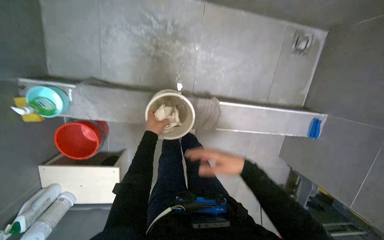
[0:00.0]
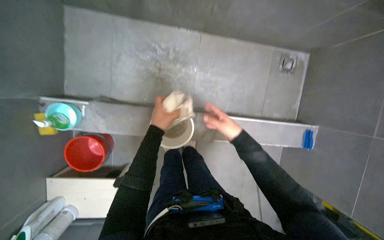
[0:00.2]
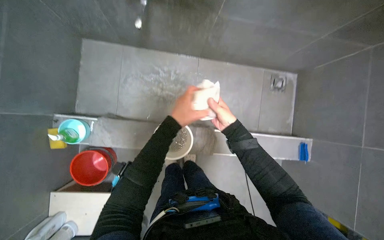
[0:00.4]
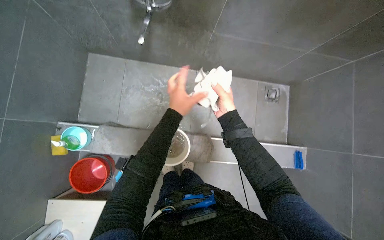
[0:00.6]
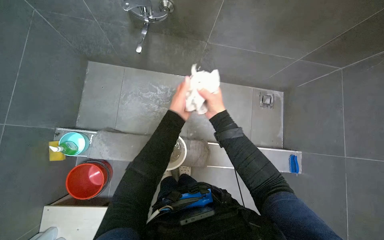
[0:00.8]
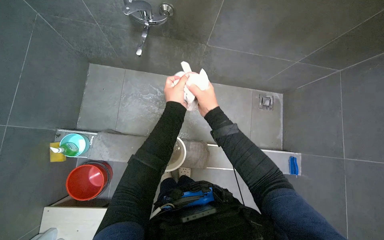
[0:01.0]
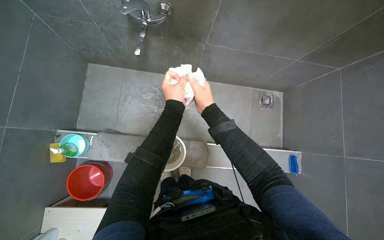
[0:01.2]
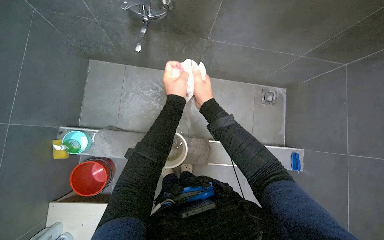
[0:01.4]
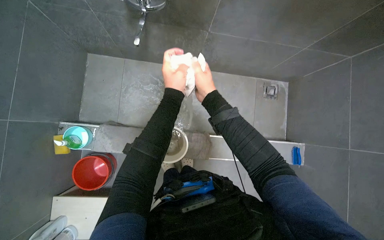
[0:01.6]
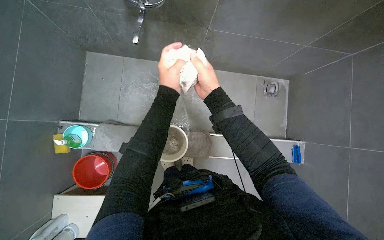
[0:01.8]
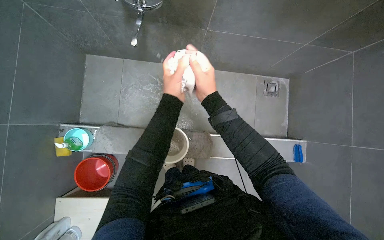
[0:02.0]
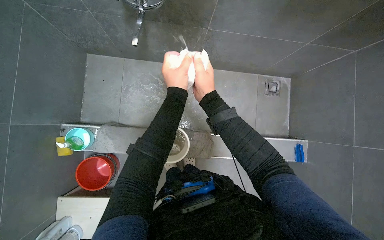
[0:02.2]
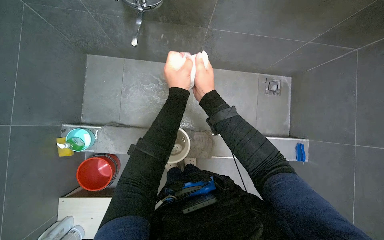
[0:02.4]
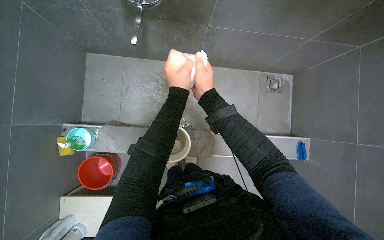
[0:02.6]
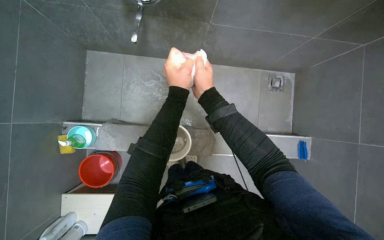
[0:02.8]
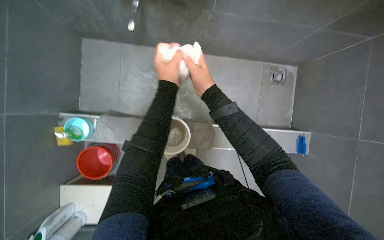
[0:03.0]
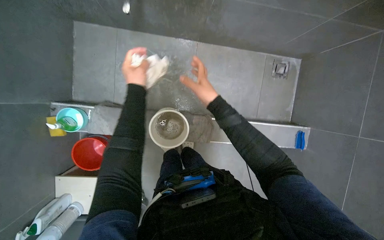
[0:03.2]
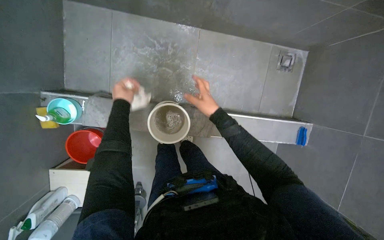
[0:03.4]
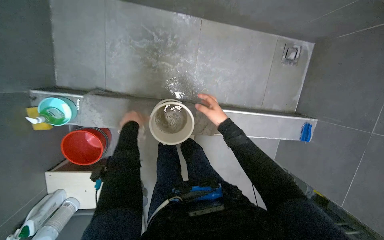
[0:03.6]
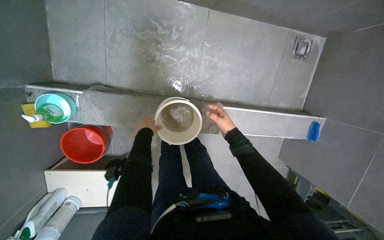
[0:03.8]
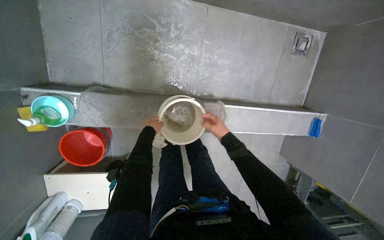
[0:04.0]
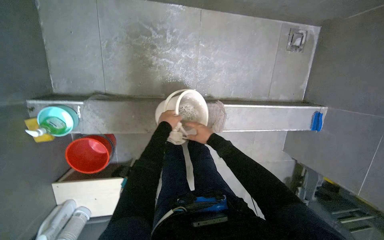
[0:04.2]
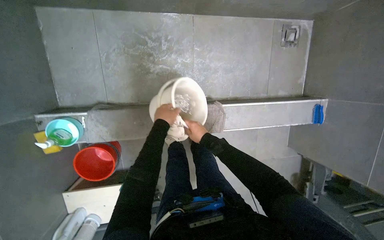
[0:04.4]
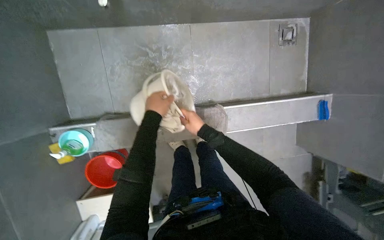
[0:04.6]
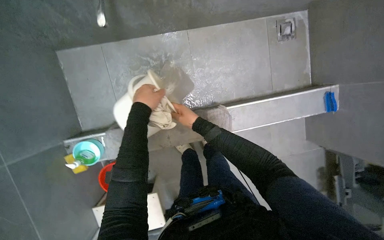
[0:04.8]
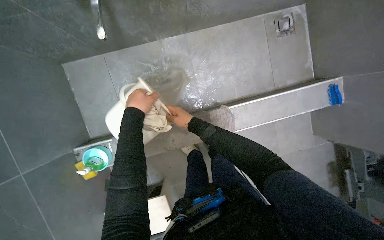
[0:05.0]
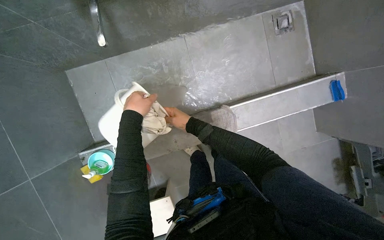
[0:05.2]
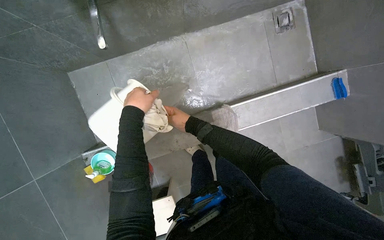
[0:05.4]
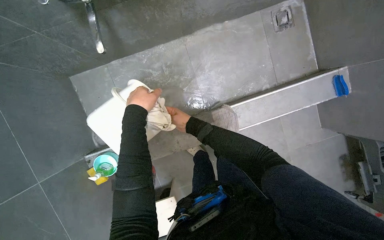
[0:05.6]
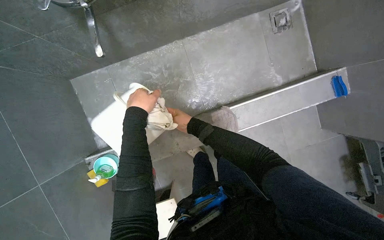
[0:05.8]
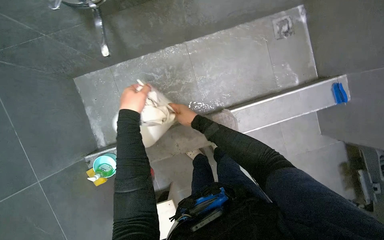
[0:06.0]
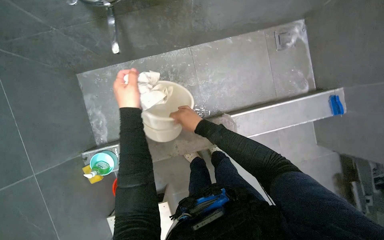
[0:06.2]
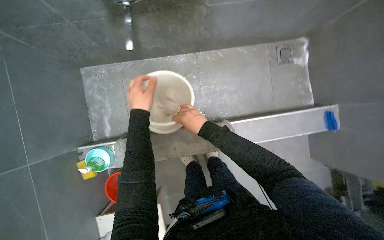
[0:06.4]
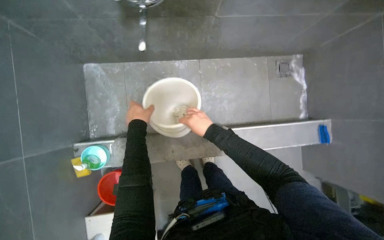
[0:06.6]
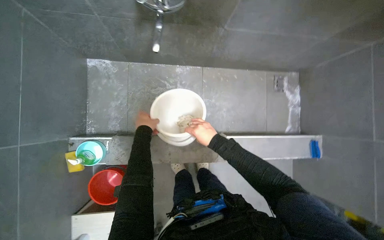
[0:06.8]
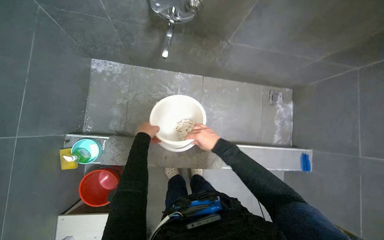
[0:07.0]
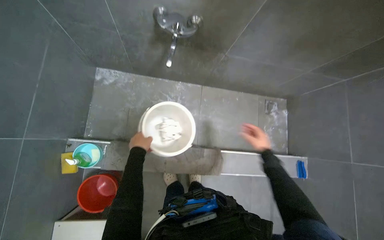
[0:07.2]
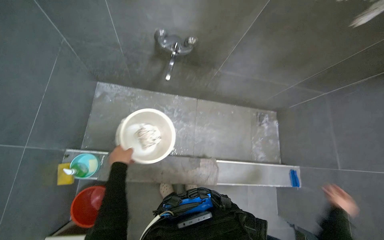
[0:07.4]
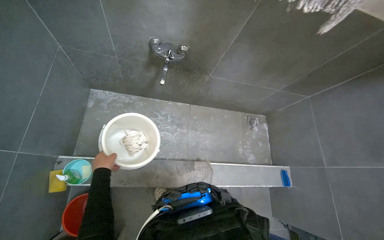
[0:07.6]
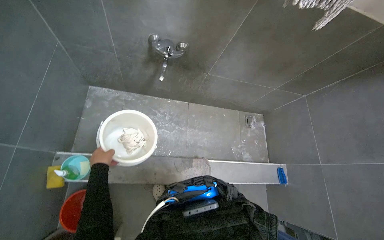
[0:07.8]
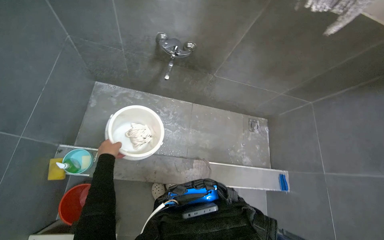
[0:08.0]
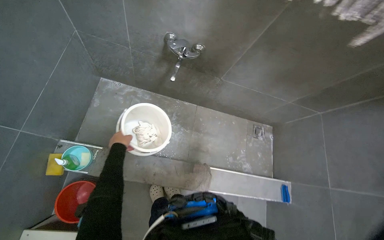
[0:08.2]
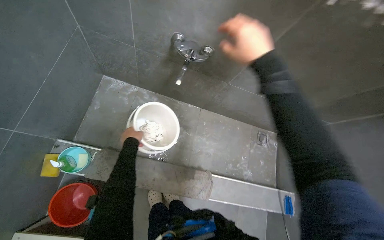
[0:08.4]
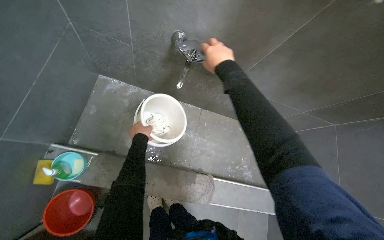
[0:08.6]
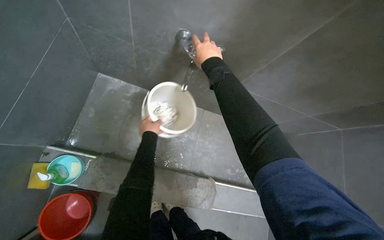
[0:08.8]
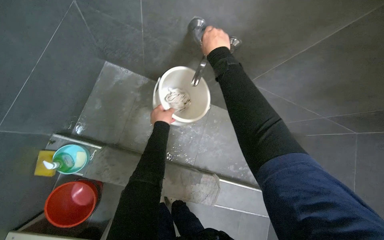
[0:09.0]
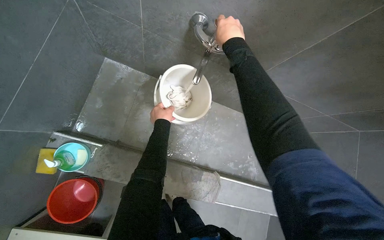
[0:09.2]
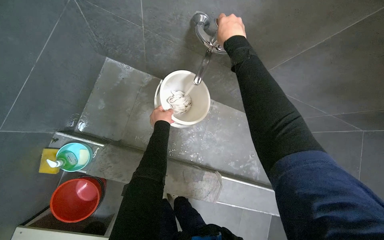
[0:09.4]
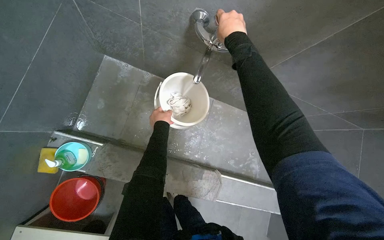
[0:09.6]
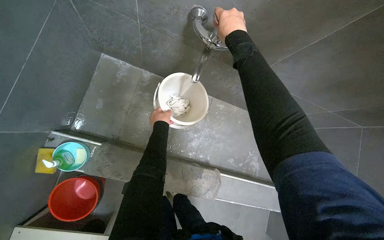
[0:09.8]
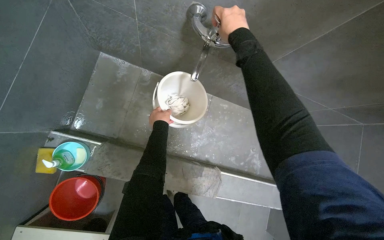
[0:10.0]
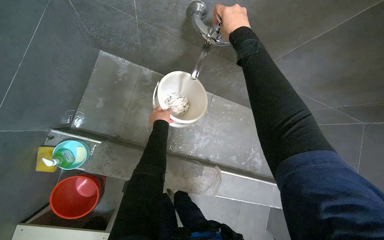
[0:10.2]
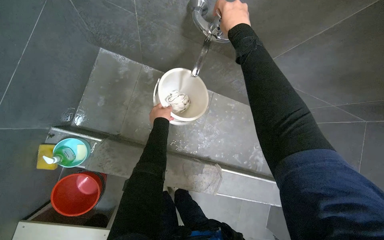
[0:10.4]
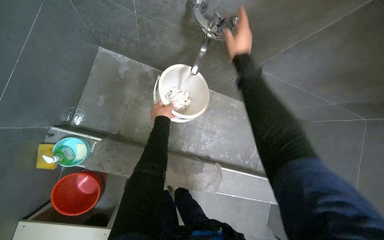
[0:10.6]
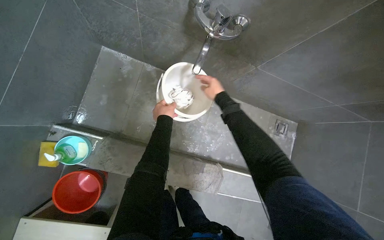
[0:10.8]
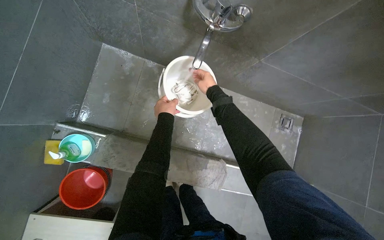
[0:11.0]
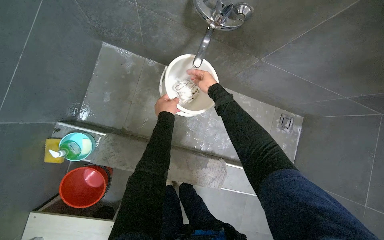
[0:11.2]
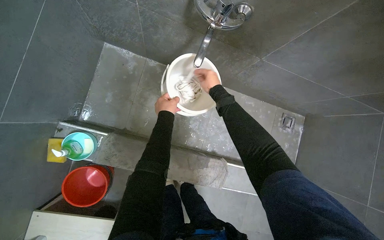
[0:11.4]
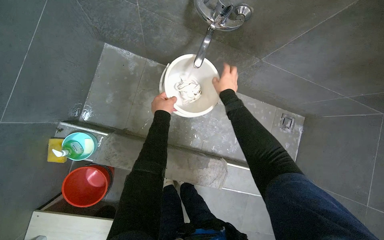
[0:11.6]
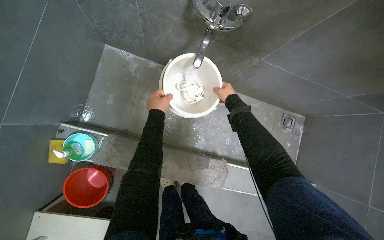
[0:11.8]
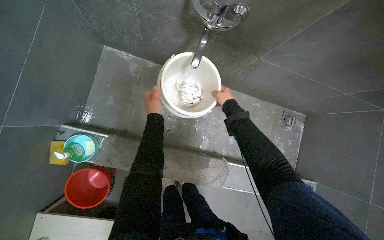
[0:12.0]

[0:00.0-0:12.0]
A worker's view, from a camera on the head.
Job: preparing cleaning supplies.
The whole recording: Preparing cleaning solution in bucket. The worker prepares cleaning solution by wringing a cloth, filling a bucket with water, and adding cleaning liquid.
0:00.0 to 0:01.6: The camera pitches upward, by some 20 degrees. The right hand shifts roughly 30 cm up the picture, while the left hand travels nearer to the camera, up the picture and to the right by approximately 40 cm.
0:01.6 to 0:03.0: The hands are busy where they are.
0:03.0 to 0:04.4: The left hand travels farther from the camera and to the left by roughly 30 cm, while the right hand goes approximately 35 cm farther from the camera and down the picture.
0:04.4 to 0:06.0: The left hand moves nearer to the camera and to the left, approximately 25 cm. Meanwhile the right hand heads up the picture, covering roughly 10 cm.
0:06.0 to 0:07.6: The view swings approximately 15 degrees to the right. The view tilts some 25 degrees upward. The left hand moves down the picture and to the left, some 30 cm.
0:07.6 to 0:09.0: The left hand heads up the picture and to the right, covering some 25 cm.
0:10.4 to 0:12.0: The right hand travels farther from the camera and down the picture by approximately 35 cm.

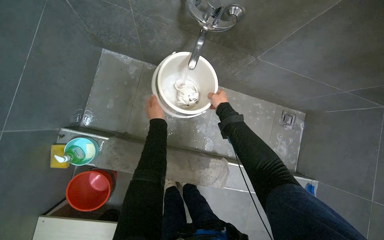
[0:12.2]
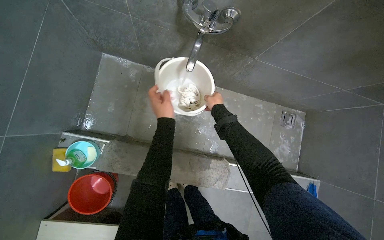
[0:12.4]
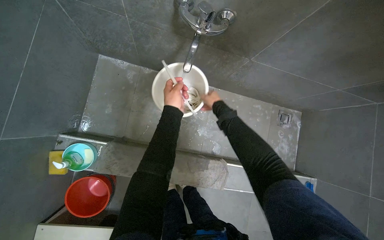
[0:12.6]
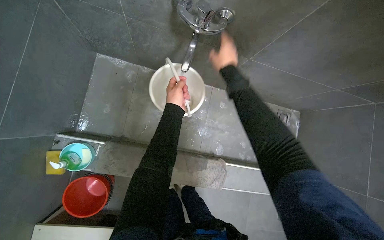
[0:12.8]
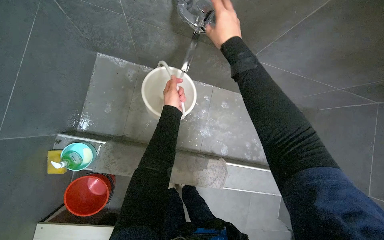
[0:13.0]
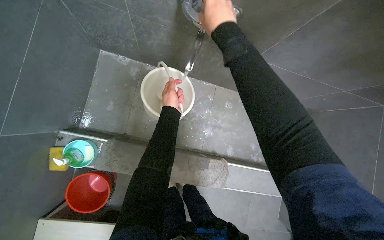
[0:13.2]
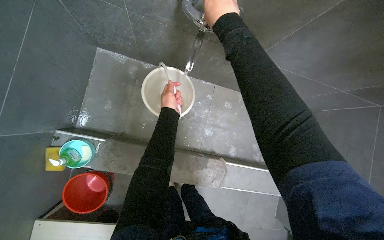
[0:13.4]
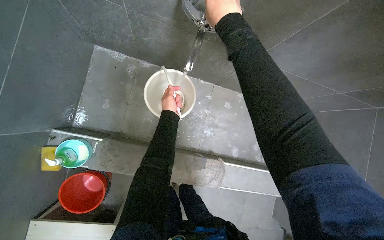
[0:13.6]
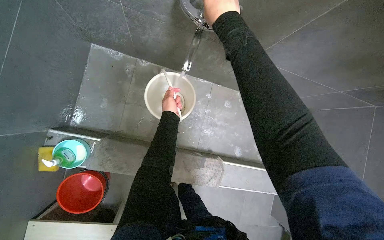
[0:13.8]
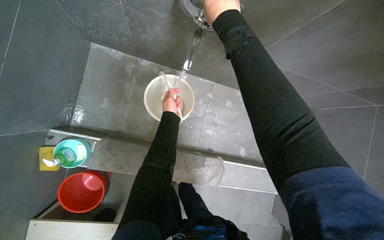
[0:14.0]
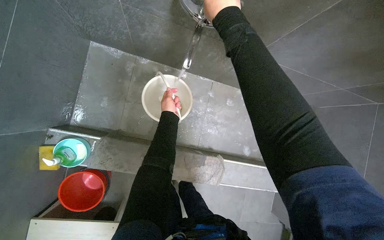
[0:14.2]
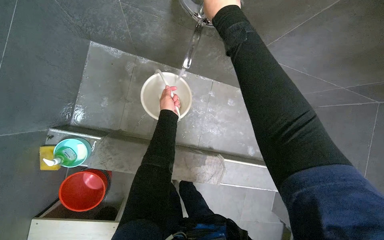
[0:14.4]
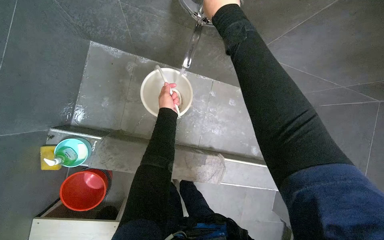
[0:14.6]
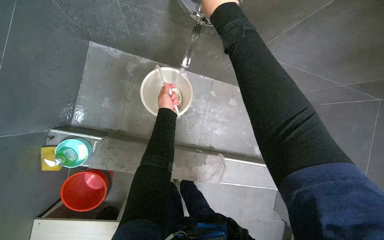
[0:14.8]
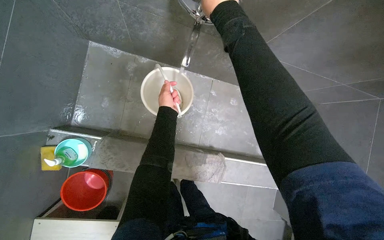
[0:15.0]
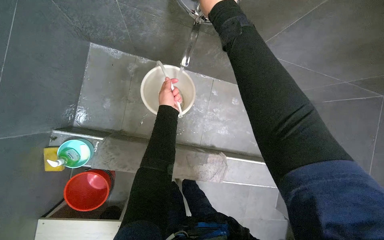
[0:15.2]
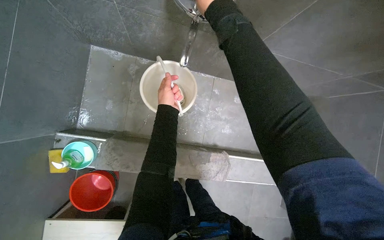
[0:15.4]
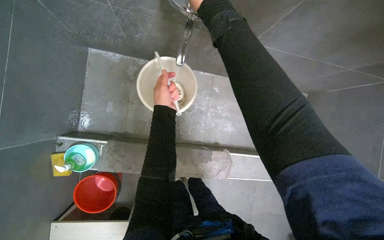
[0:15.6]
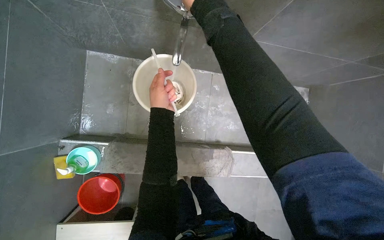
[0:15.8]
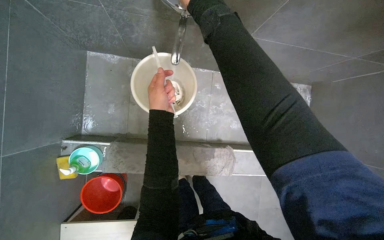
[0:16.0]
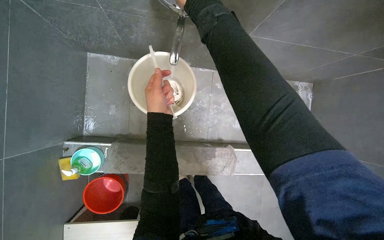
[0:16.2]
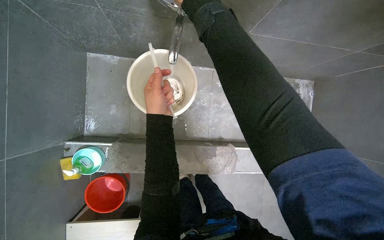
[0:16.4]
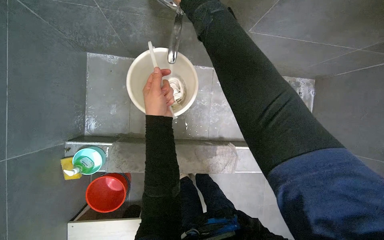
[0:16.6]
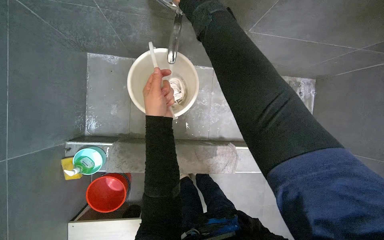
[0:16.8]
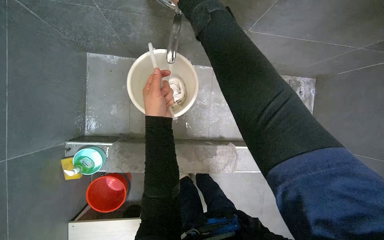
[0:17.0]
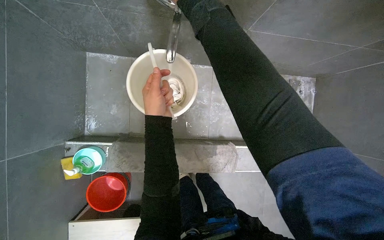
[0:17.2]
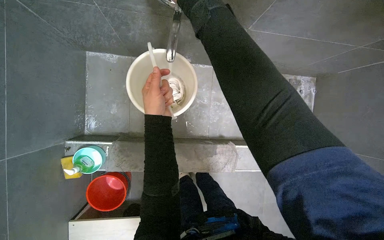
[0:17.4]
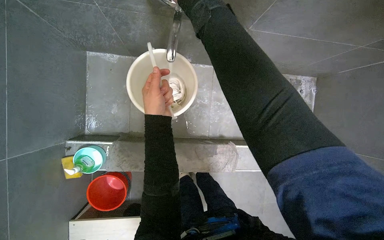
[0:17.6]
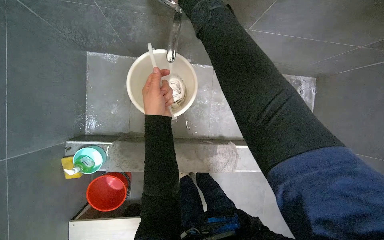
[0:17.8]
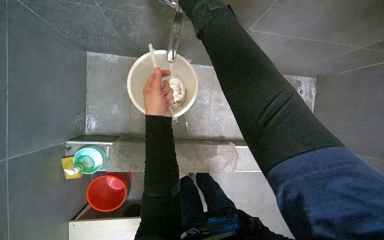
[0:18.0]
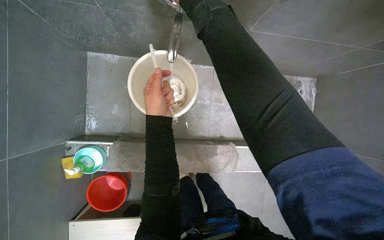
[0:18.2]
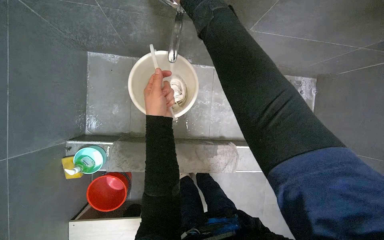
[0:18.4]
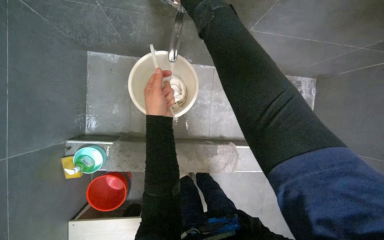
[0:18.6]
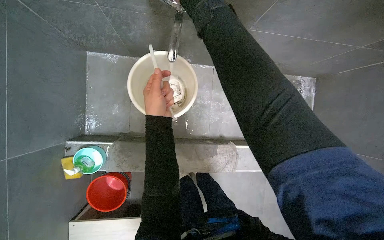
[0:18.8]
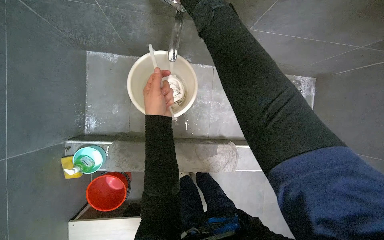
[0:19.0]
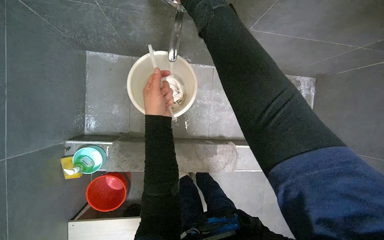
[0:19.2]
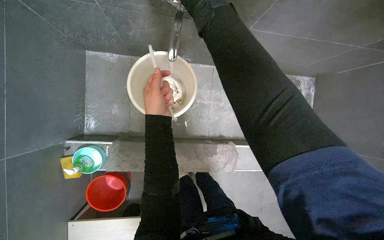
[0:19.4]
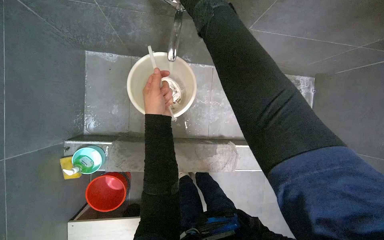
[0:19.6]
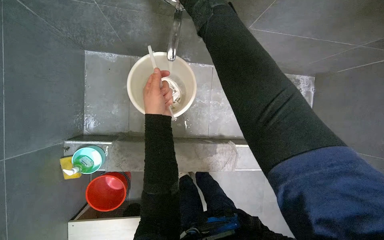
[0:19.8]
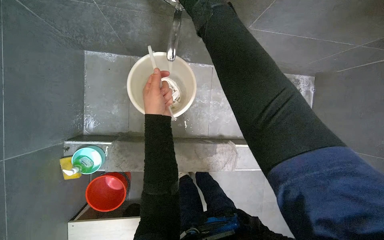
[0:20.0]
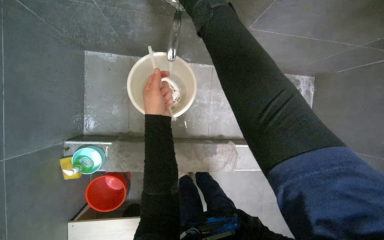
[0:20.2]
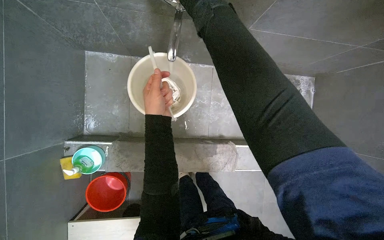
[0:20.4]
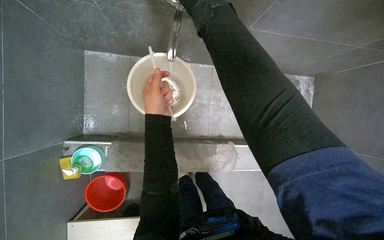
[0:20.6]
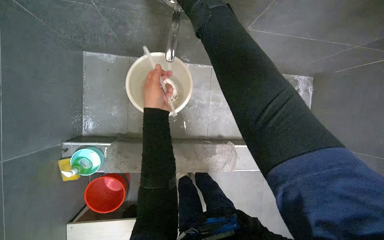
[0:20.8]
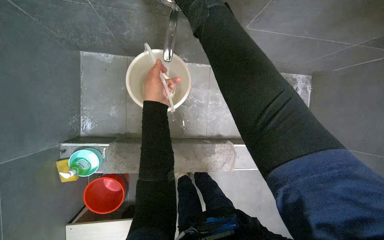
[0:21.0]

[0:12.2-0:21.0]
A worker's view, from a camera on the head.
Job: preparing cleaning supplies.
The whole recording: Preparing cleaning solution in bucket. The worker prepares cleaning solution by wringing a cloth, filling a bucket with water, and adding cleaning liquid.
0:12.2 to 0:13.6: The right hand shifts roughly 35 cm nearer to the camera and up the picture.
0:15.2 to 0:16.6: The left hand travels nearer to the camera by approximately 10 cm.
